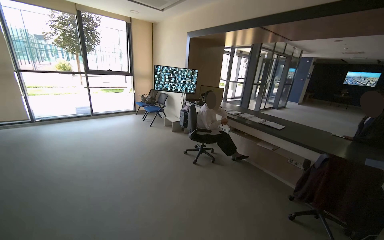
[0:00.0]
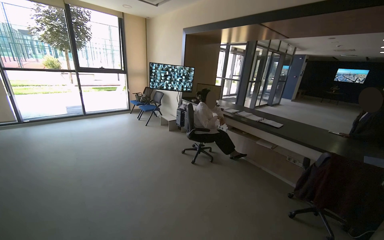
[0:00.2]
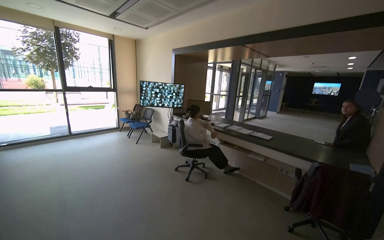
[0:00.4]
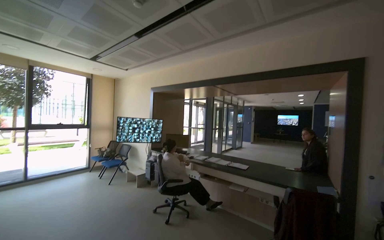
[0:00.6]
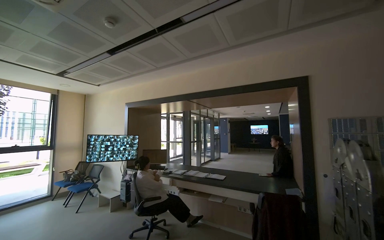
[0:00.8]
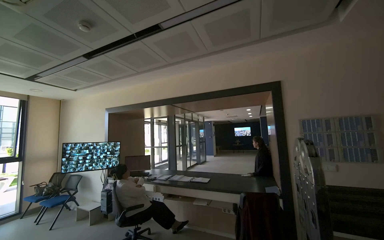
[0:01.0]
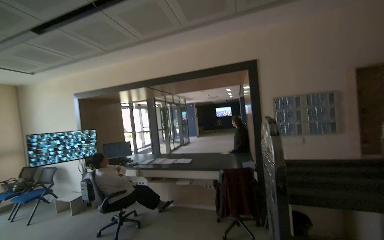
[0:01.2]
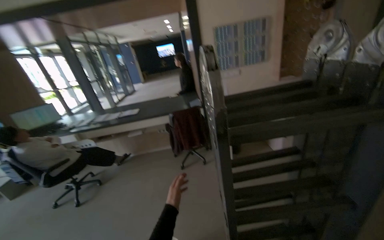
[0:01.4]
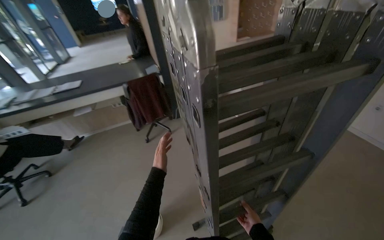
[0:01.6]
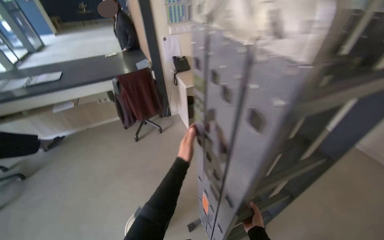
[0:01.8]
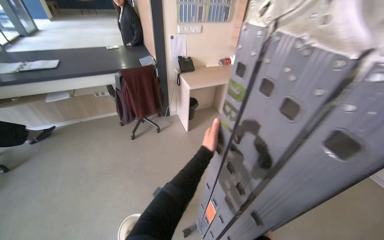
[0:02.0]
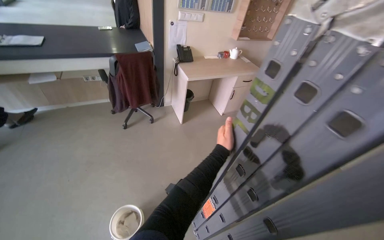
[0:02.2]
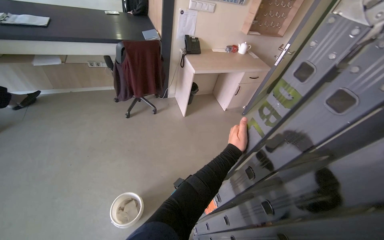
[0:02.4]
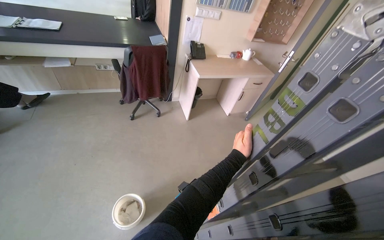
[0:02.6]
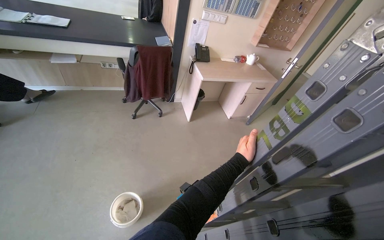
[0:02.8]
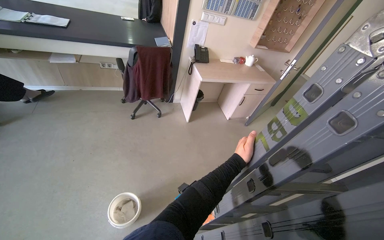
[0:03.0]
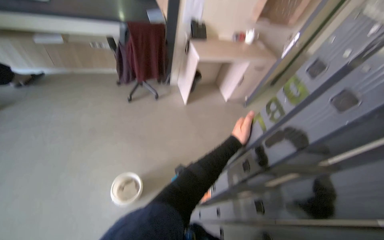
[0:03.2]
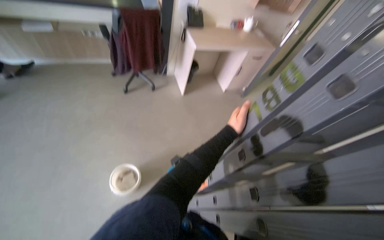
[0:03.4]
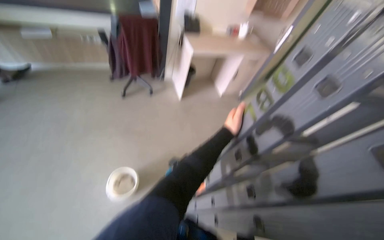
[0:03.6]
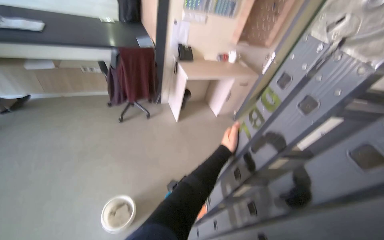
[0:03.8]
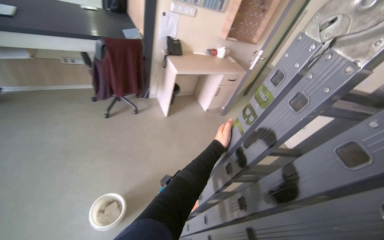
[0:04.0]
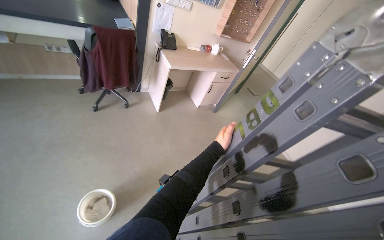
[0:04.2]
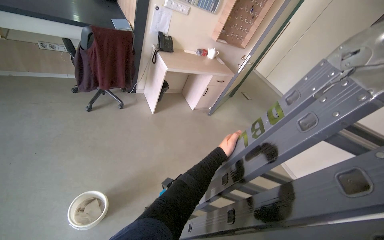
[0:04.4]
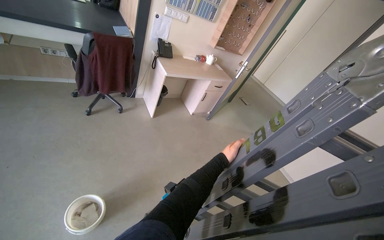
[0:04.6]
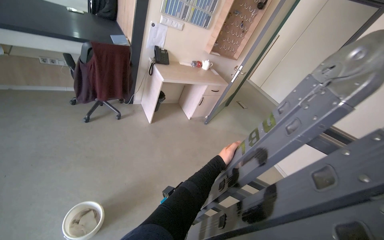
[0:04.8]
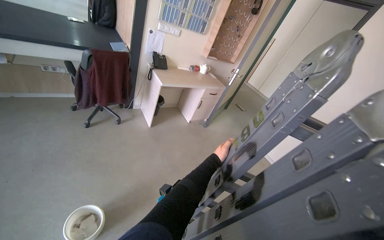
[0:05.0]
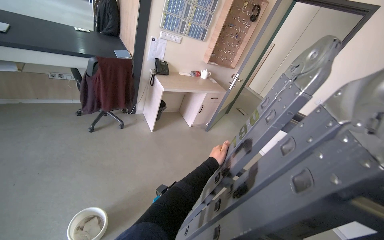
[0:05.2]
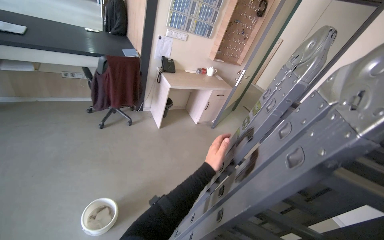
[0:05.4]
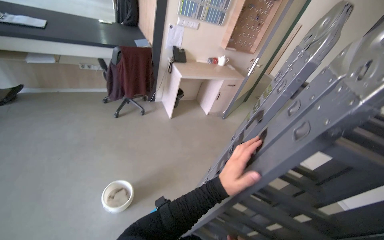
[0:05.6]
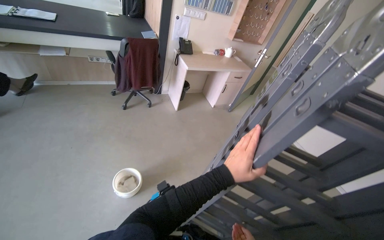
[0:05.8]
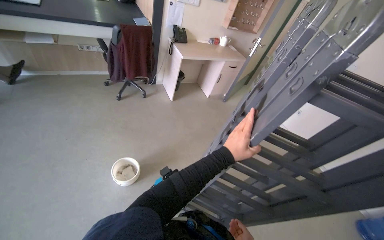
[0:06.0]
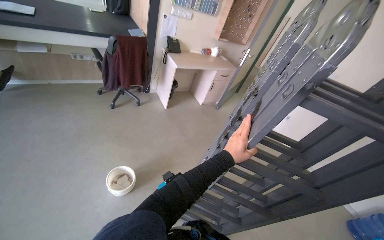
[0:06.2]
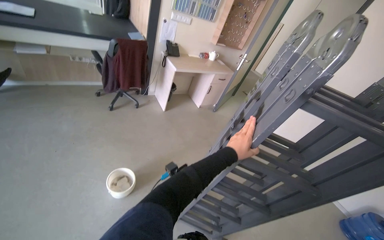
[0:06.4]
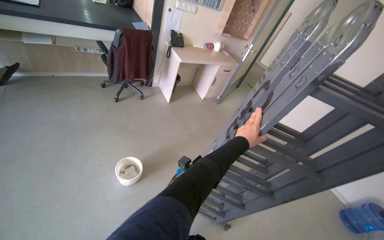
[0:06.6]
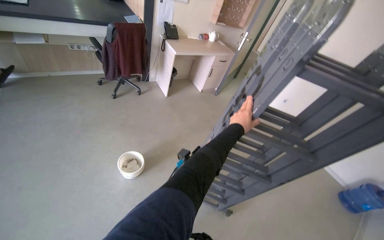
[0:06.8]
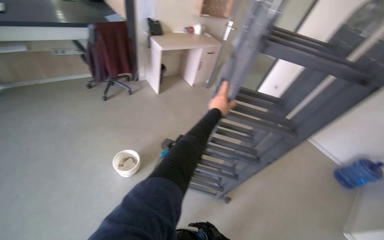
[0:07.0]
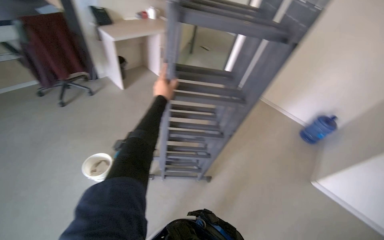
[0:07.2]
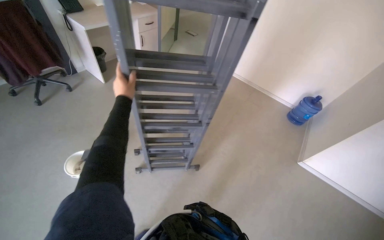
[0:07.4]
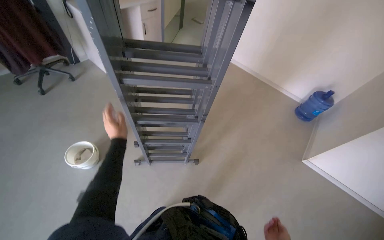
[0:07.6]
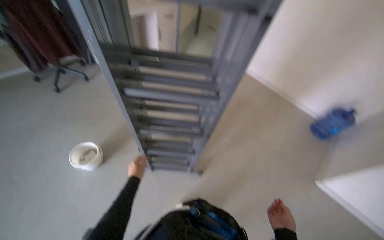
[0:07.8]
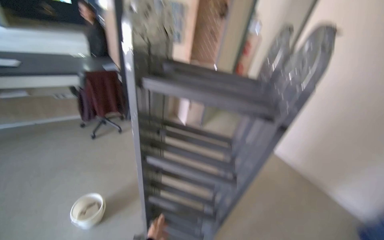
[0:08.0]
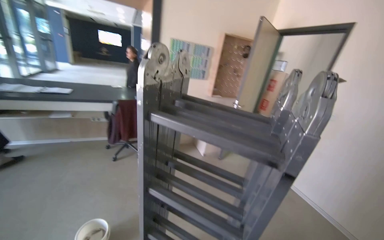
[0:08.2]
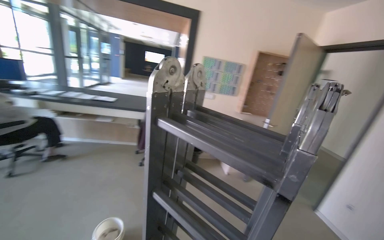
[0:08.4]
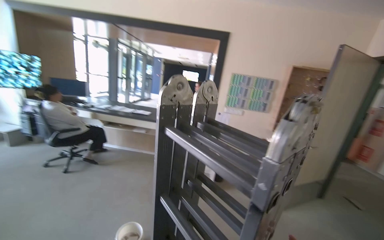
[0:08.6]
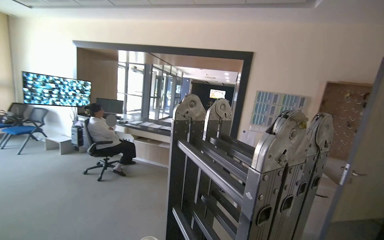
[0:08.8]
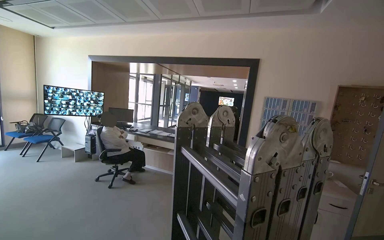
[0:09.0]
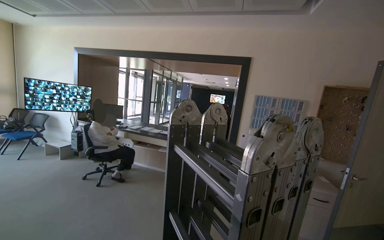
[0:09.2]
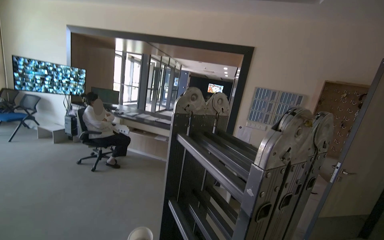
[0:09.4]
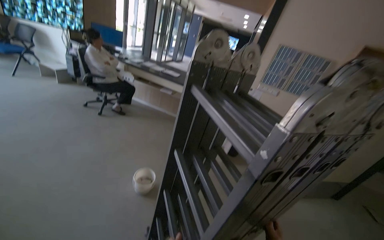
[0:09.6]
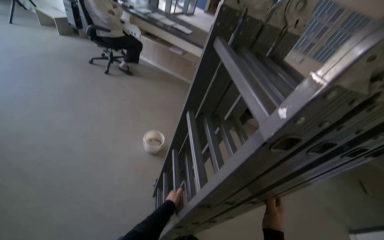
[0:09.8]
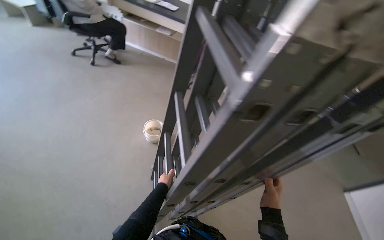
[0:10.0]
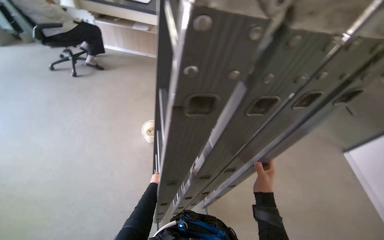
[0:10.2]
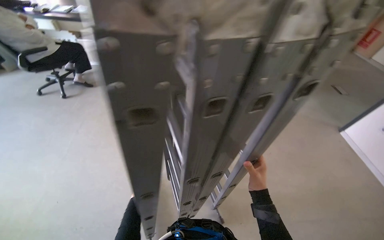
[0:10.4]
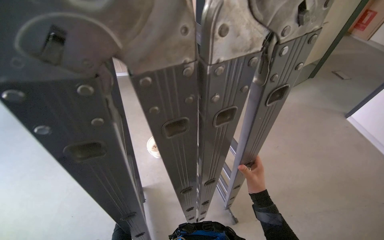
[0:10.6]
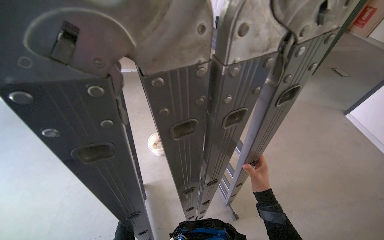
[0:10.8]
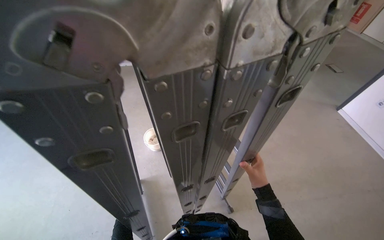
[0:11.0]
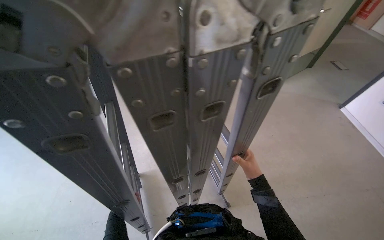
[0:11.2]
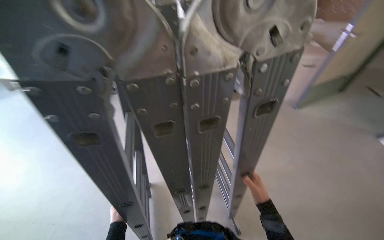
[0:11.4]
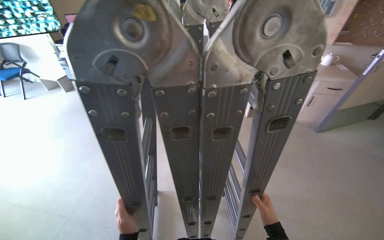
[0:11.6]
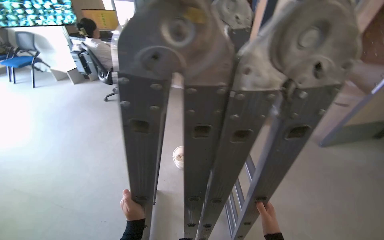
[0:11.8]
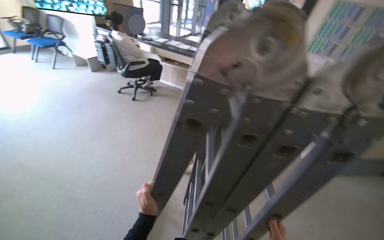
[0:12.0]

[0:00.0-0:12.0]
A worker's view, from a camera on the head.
Job: organizing items.
The whole recording: Setting up a ladder. The worker positions and unfolds a ladder on the floor.
0:00.0 to 0:01.6: The wearer looks about 75 degrees further to the right. The view tilts approximately 15 degrees downward.
0:01.6 to 0:03.0: The left hand heads to the right, covering approximately 15 cm.
0:03.0 to 0:04.4: The view swings roughly 15 degrees to the right.
0:04.4 to 0:06.0: The left hand heads nearer to the camera, covering approximately 35 cm.
0:06.0 to 0:07.6: The wearer's head swings about 25 degrees to the right. The wearer looks about 15 degrees further downward. The left hand goes about 15 cm farther from the camera and to the left.
0:07.6 to 0:09.0: The head travels roughly 40 cm. The wearer looks roughly 65 degrees further to the left. The view tips upward by roughly 60 degrees.
0:09.0 to 0:10.4: The view tips downward by some 45 degrees.
0:10.4 to 0:12.0: The head turns to the left by about 25 degrees.

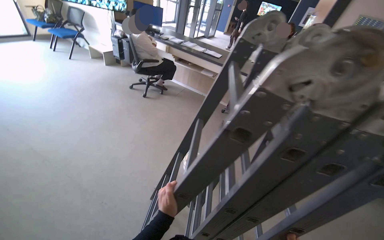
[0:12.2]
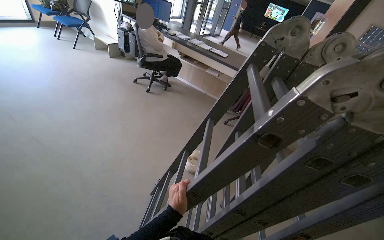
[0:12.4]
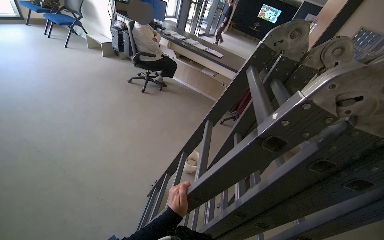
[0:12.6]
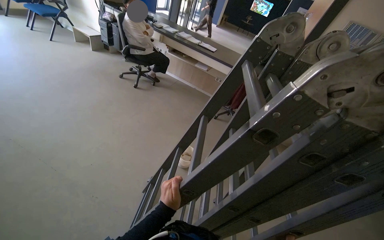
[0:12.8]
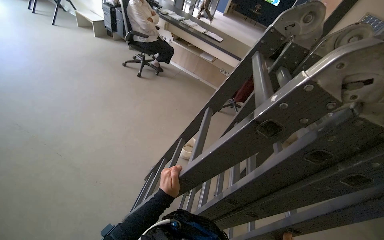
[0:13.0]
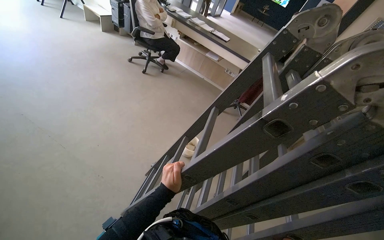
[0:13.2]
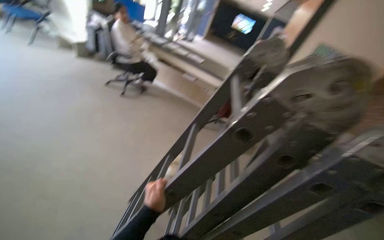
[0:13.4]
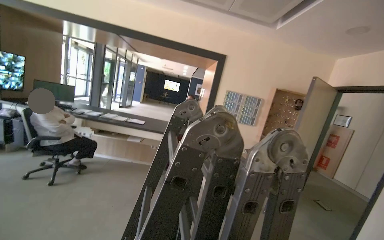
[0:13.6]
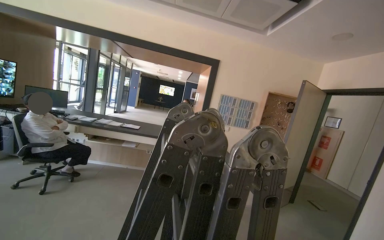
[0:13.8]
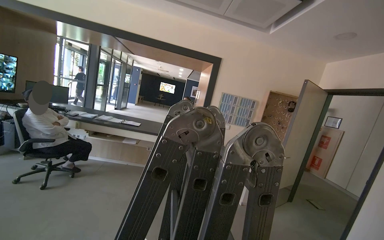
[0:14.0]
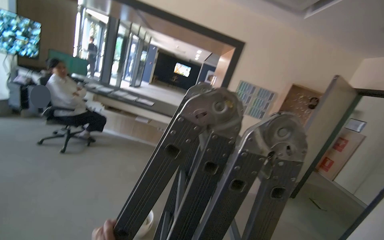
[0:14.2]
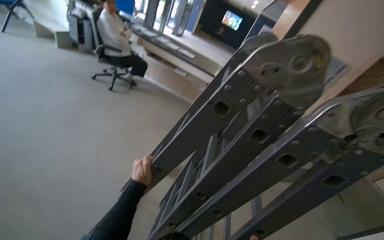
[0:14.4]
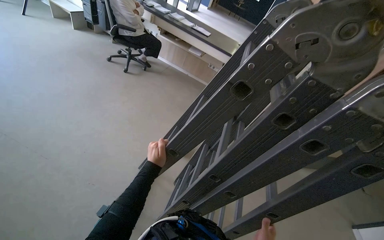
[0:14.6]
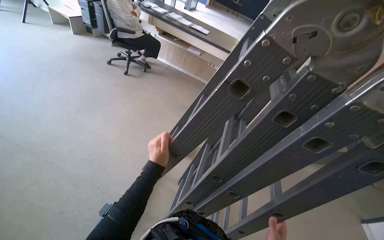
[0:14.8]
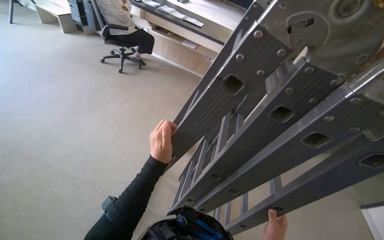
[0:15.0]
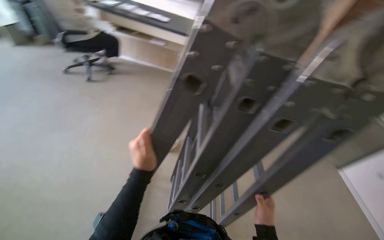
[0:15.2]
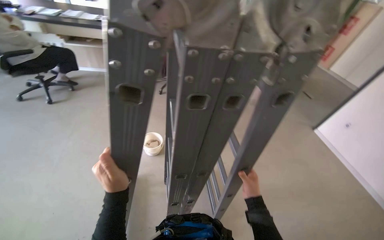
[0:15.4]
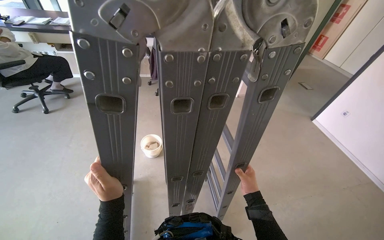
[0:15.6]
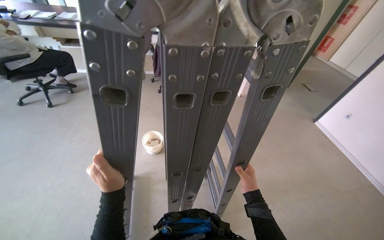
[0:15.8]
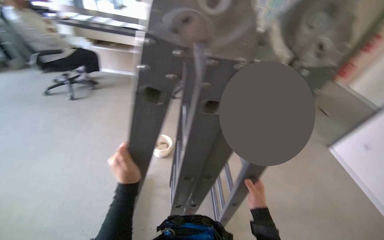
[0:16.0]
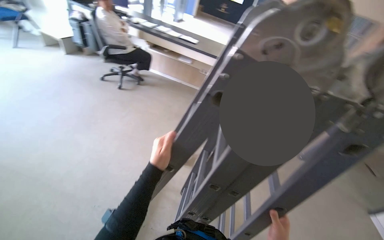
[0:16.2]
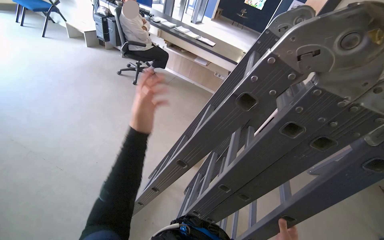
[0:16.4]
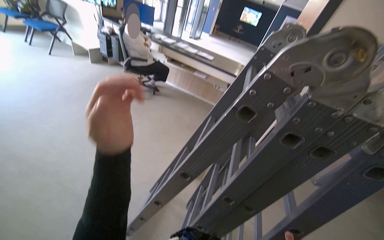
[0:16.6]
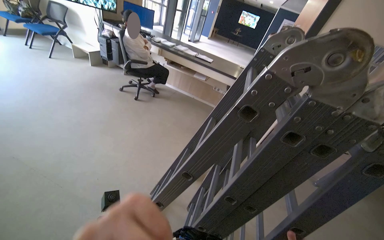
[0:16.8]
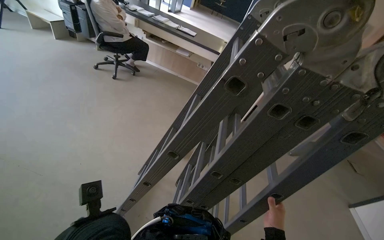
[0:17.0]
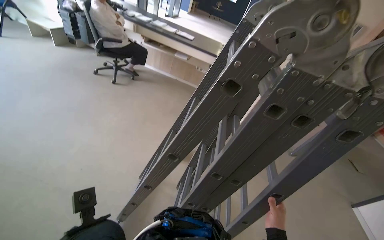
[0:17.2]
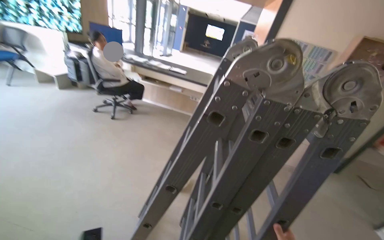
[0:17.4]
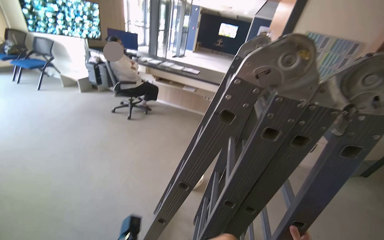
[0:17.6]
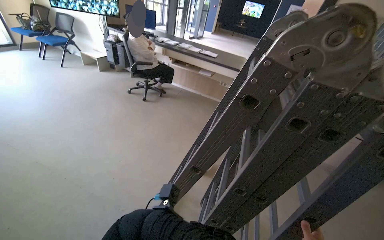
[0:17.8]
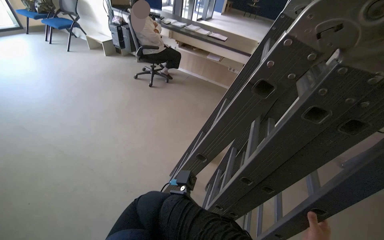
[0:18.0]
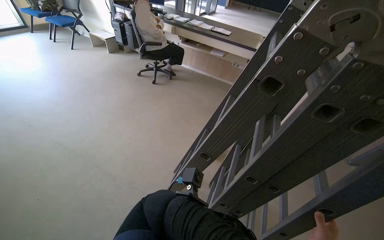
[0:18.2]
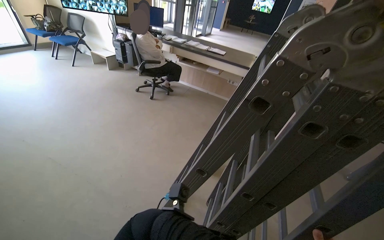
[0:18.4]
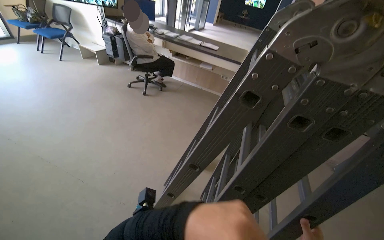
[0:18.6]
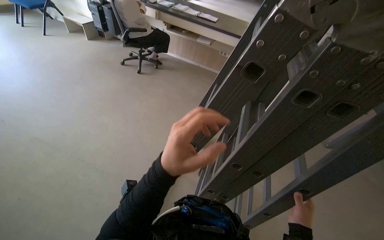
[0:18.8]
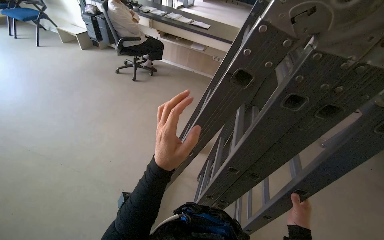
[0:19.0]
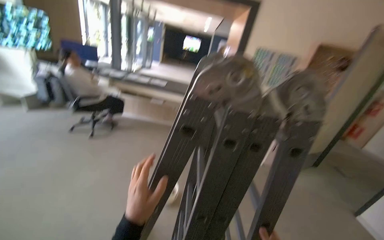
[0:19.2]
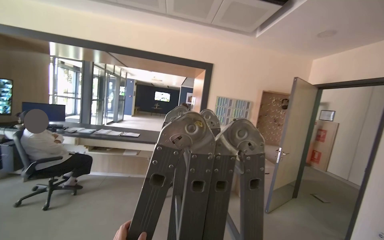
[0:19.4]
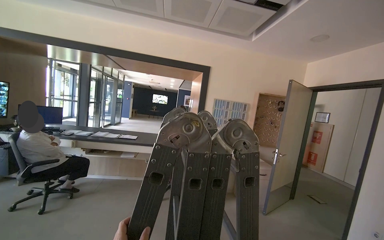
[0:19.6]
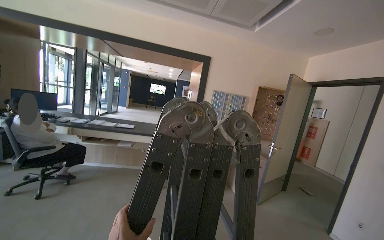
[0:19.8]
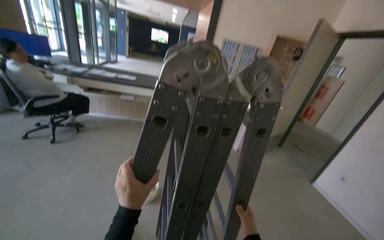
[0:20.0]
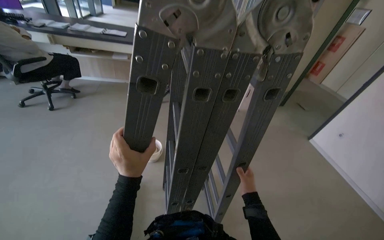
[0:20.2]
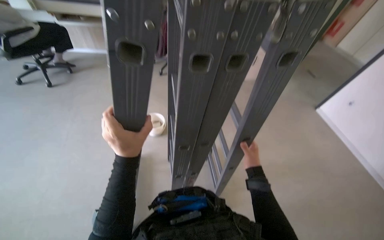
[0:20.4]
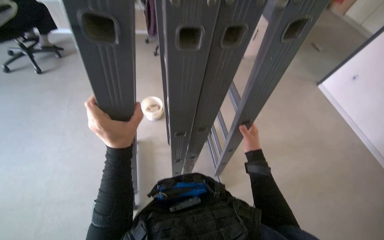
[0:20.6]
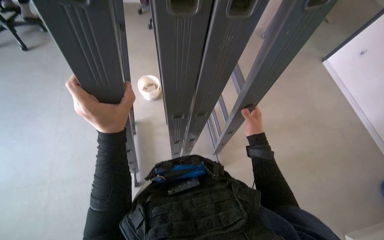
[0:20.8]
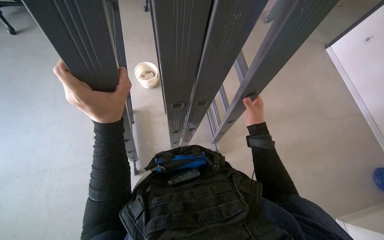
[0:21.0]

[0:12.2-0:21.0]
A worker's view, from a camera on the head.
Job: organizing items.
The whole recording: Setting up a ladder. The worker positions and unfolds a ladder on the floor.
0:18.0 to 0:19.6: The wearer's head swings approximately 25 degrees to the right. The view tilts some 20 degrees upward.
0:19.6 to 0:21.0: The wearer looks some 65 degrees further downward.
